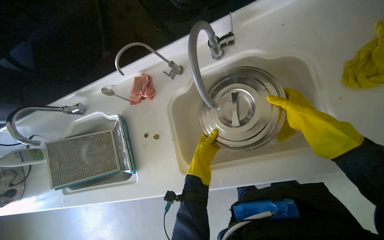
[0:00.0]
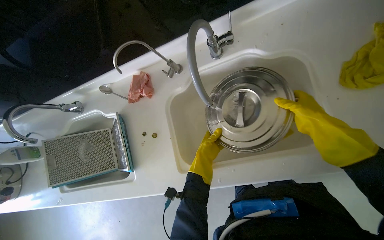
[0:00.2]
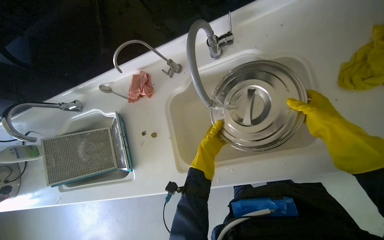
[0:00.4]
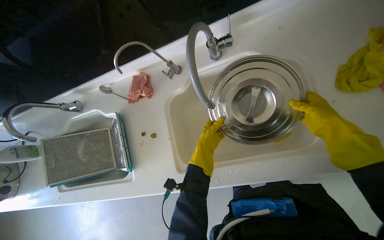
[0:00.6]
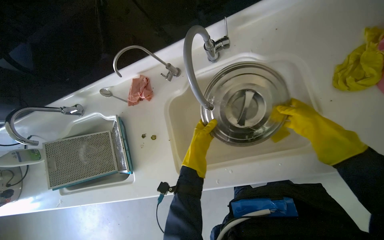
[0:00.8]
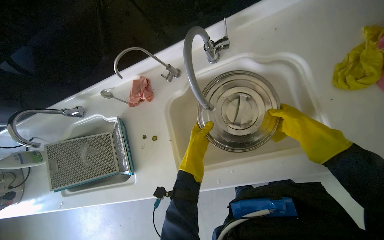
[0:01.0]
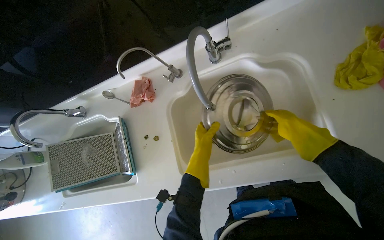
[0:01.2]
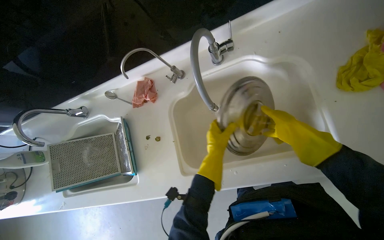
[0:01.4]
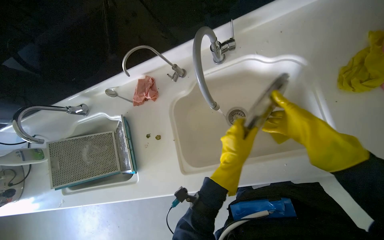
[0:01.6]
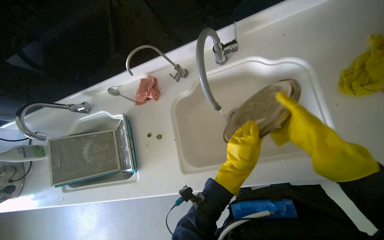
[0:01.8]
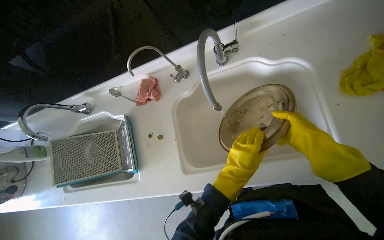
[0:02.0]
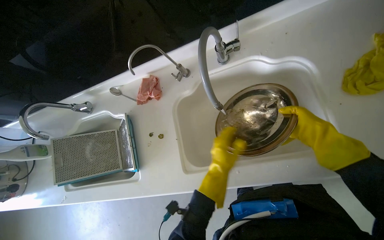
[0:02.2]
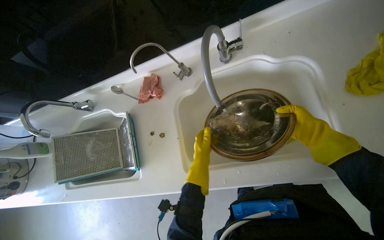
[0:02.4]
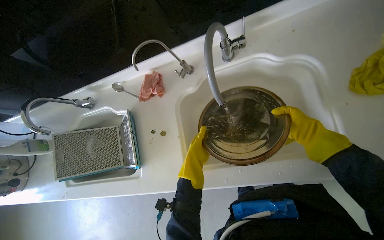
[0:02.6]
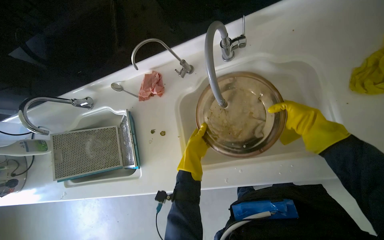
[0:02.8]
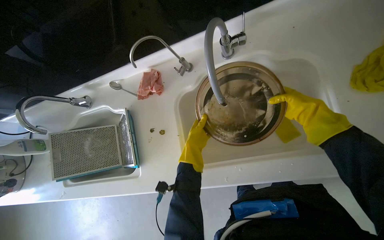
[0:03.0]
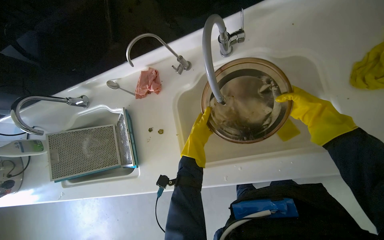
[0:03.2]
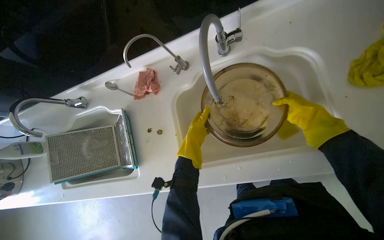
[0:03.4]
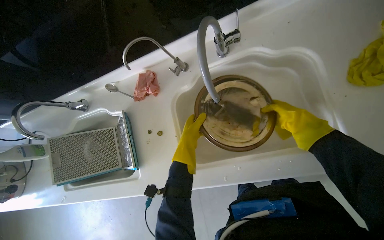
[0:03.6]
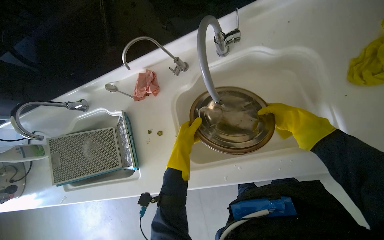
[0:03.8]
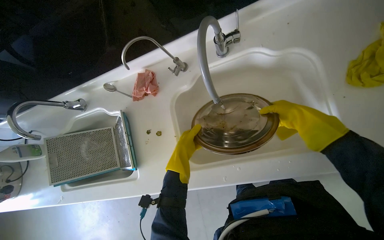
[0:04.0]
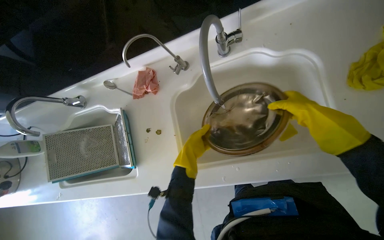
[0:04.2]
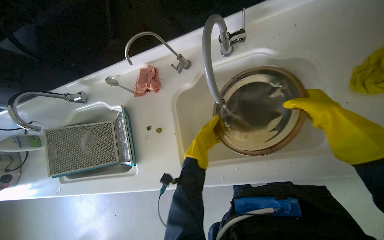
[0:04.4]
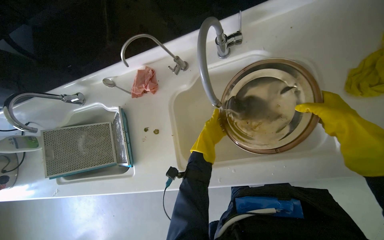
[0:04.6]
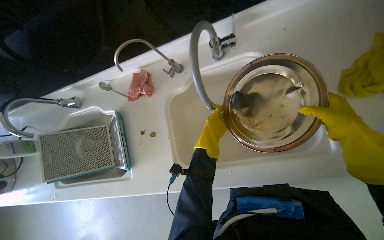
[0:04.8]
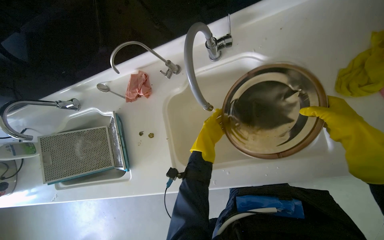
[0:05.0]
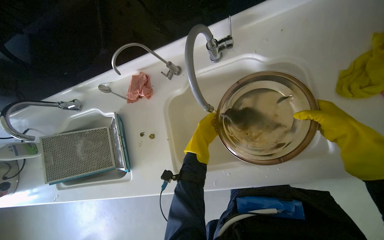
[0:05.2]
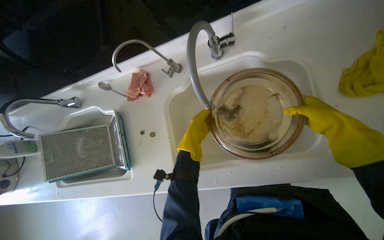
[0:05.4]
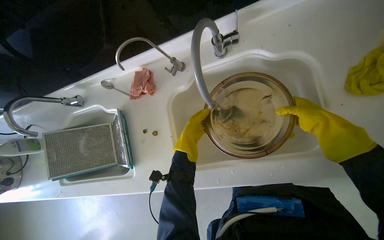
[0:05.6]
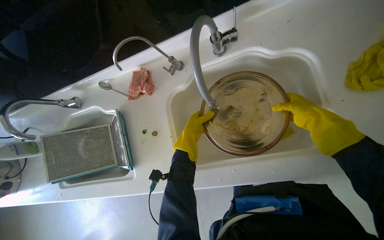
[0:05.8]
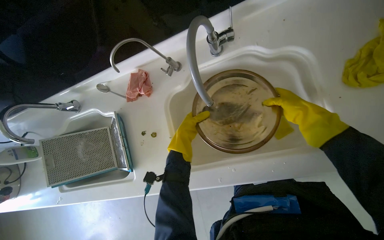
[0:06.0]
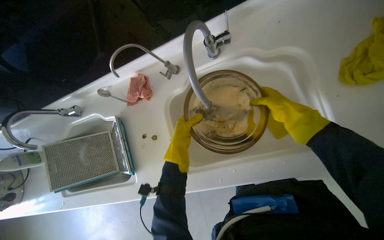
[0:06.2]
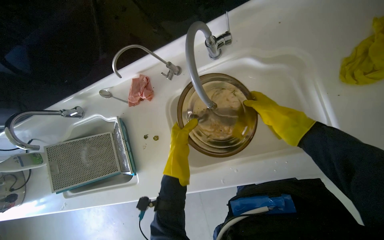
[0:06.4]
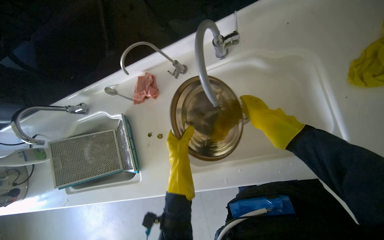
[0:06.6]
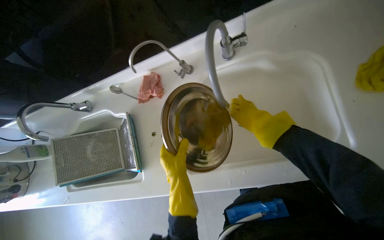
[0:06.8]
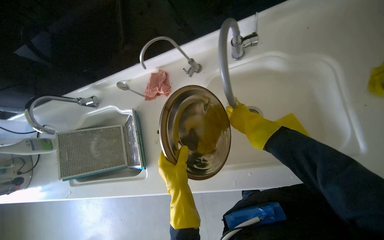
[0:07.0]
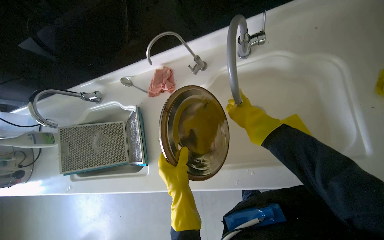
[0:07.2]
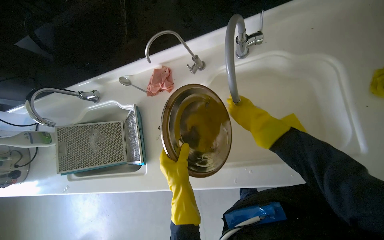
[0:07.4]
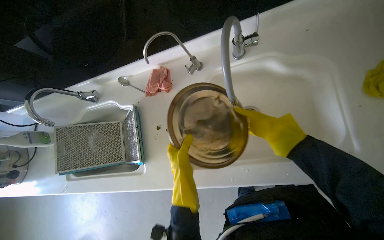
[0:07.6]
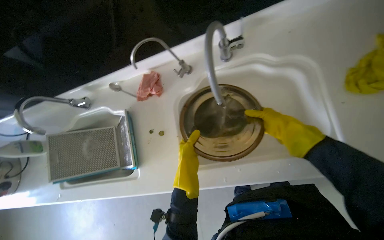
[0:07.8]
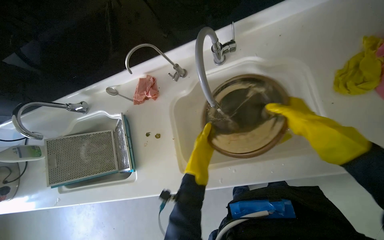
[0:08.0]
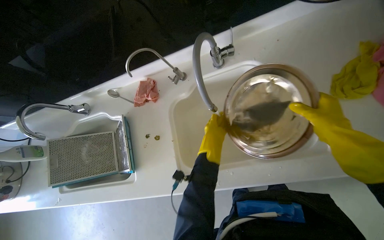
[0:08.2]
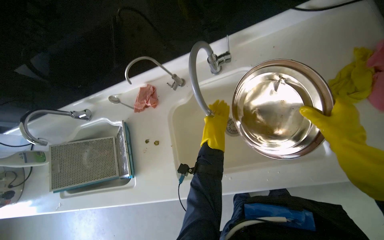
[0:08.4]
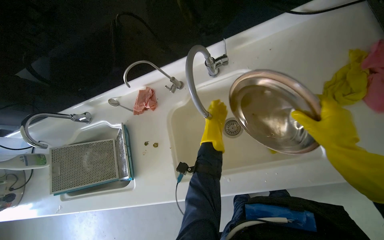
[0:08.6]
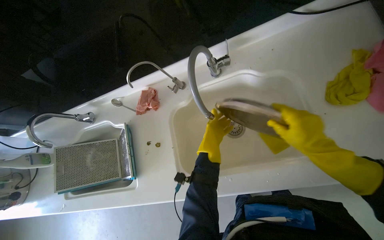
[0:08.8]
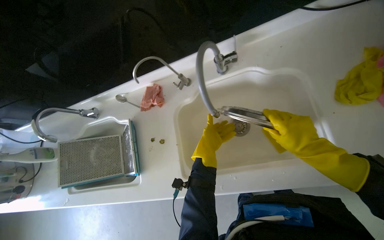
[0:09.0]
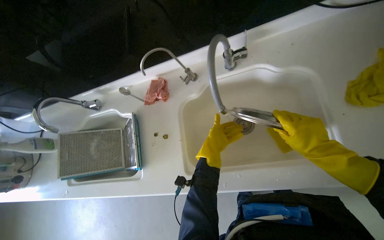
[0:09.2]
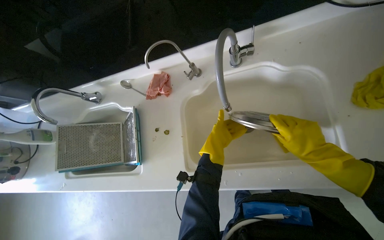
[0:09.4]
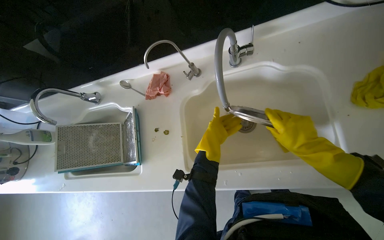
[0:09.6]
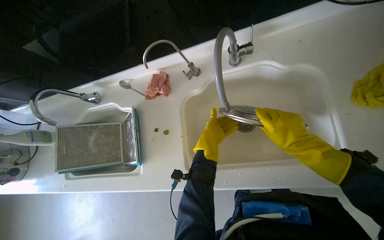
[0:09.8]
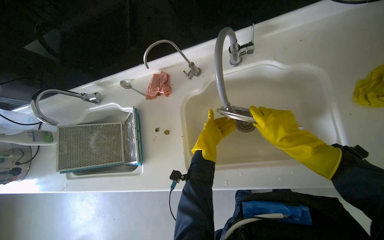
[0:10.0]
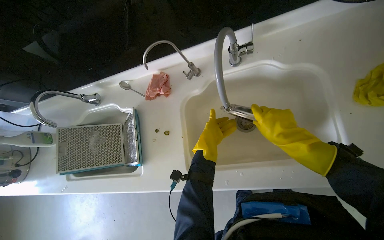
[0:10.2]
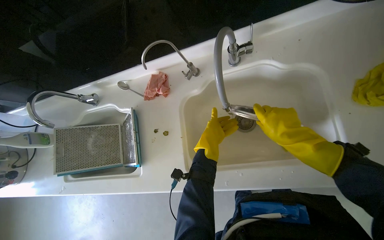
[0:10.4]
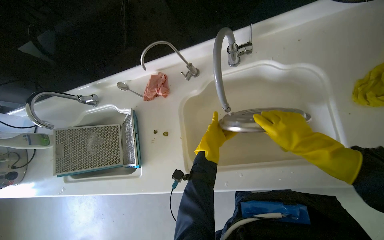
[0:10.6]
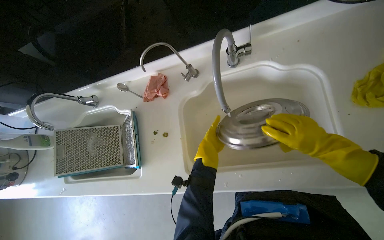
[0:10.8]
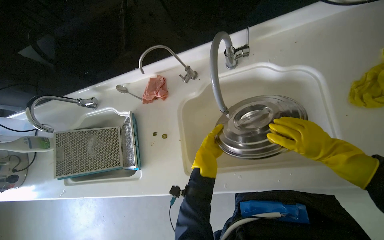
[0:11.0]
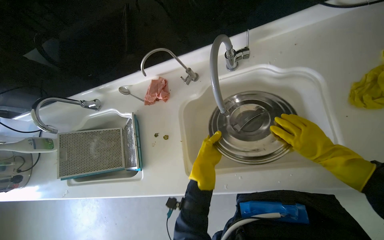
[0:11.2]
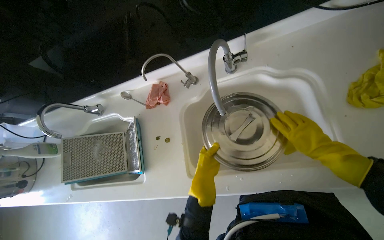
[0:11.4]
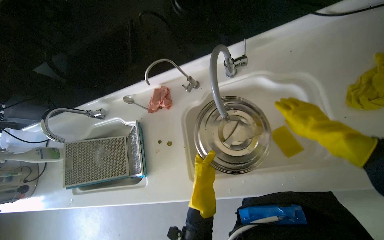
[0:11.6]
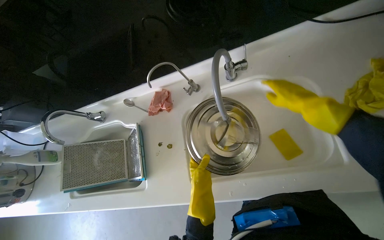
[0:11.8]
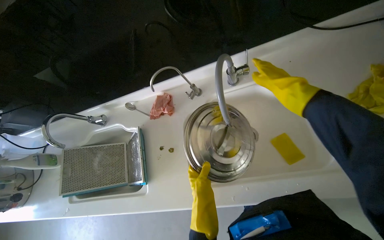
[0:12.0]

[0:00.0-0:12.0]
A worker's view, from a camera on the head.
Job: cleaning kitchen.
The whole recording: Cleaning and drying metal pot lid. The worker wipes a metal pot lid and then the large metal pot with a cloth.
0.0 to 1.6 s: The left hand shifts roughly 20 cm nearer to the camera and to the right.
1.6 to 3.0 s: The right hand travels farther from the camera and back again, approximately 15 cm each way. The left hand heads to the left and farther from the camera, covering approximately 20 cm.
3.0 to 4.4 s: The hands work in one place, with small movements.
4.4 to 6.0 s: The right hand travels farther from the camera by some 10 cm.
6.0 to 7.6 s: The left hand is displaced down the picture and nearer to the camera by approximately 20 cm, while the right hand goes approximately 15 cm to the left.
7.6 to 9.0 s: The left hand moves up the picture and to the right, about 15 cm; the right hand travels nearer to the camera and to the right by about 15 cm.
9.0 to 10.4 s: The hands stay close to where they were, moving slightly.
10.4 to 12.0 s: The right hand moves up the picture, some 15 cm, while the left hand travels down the picture by some 15 cm.

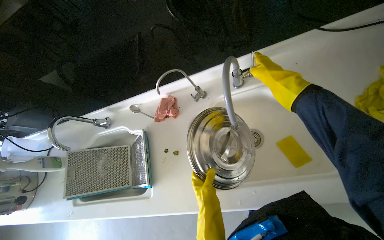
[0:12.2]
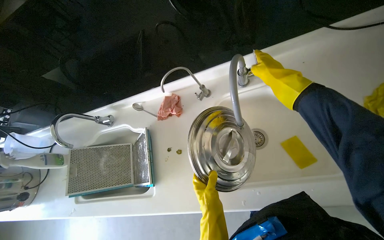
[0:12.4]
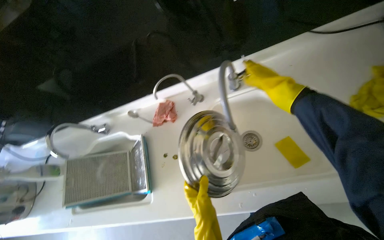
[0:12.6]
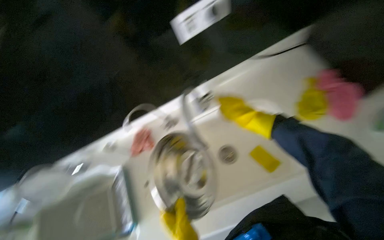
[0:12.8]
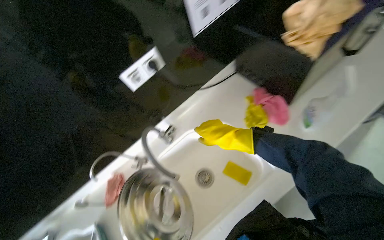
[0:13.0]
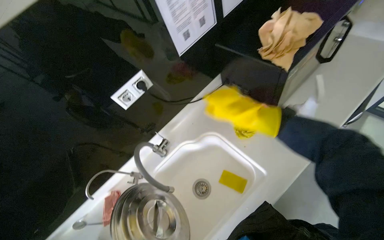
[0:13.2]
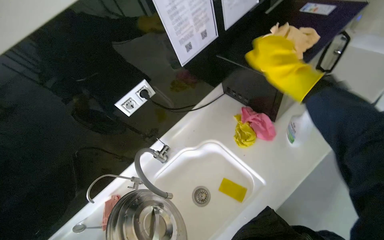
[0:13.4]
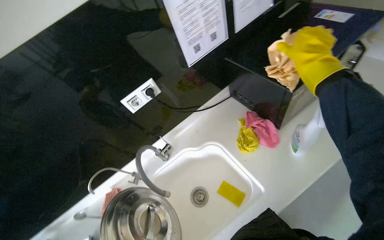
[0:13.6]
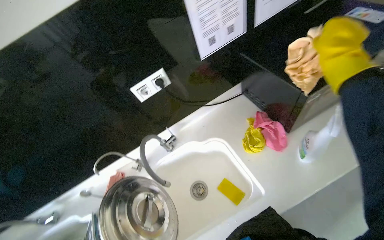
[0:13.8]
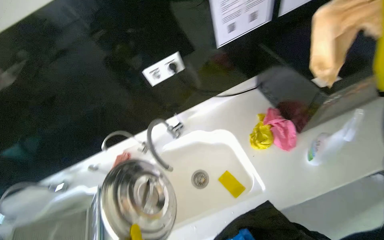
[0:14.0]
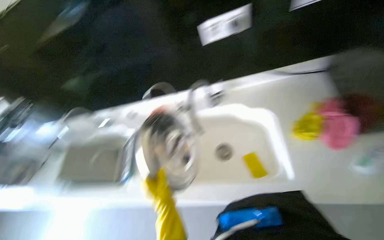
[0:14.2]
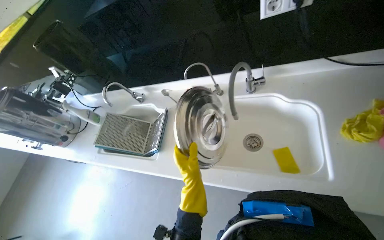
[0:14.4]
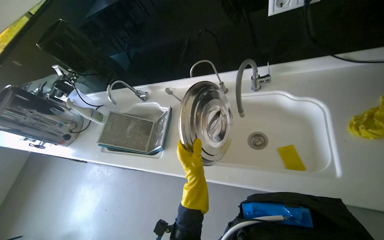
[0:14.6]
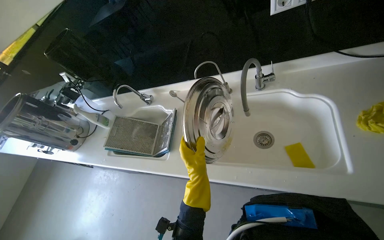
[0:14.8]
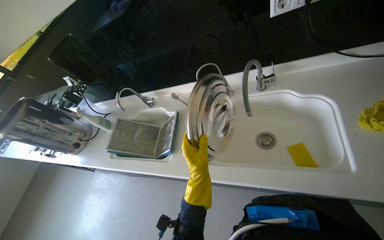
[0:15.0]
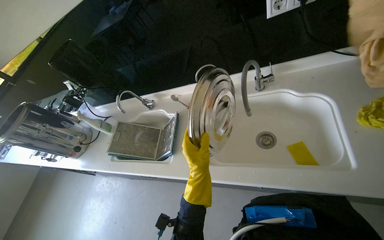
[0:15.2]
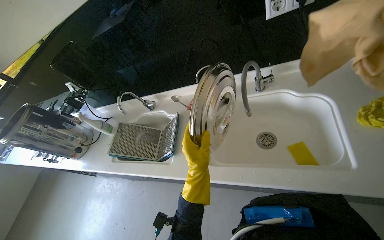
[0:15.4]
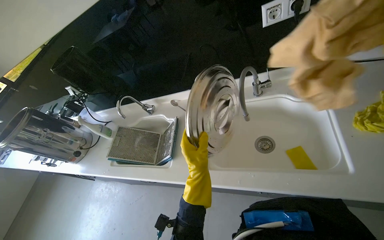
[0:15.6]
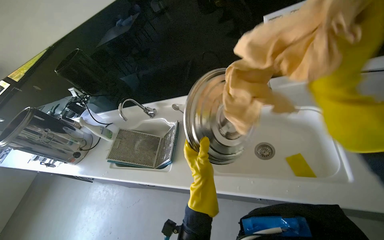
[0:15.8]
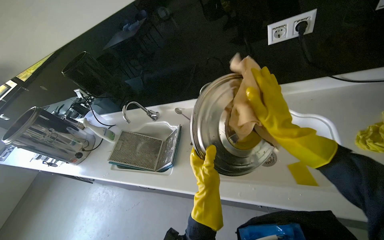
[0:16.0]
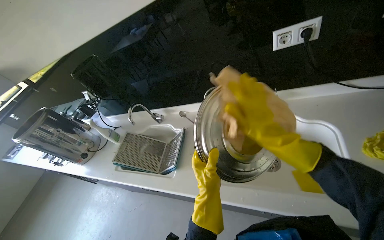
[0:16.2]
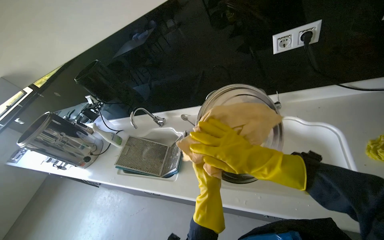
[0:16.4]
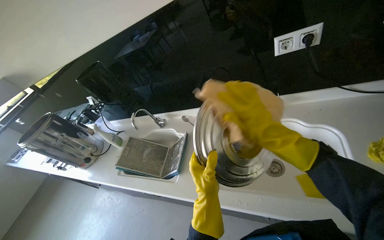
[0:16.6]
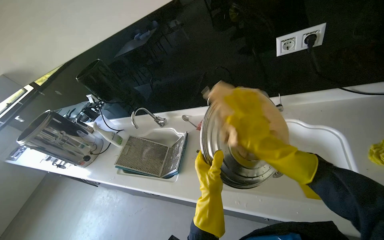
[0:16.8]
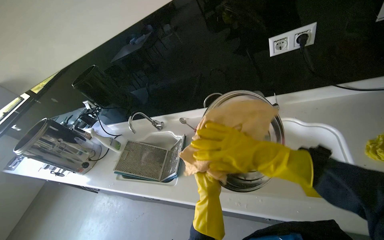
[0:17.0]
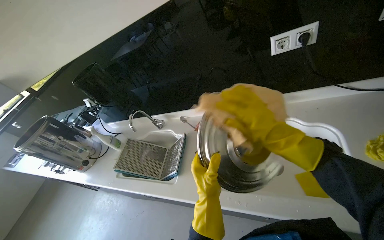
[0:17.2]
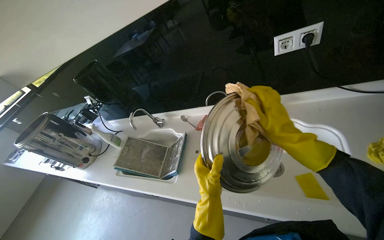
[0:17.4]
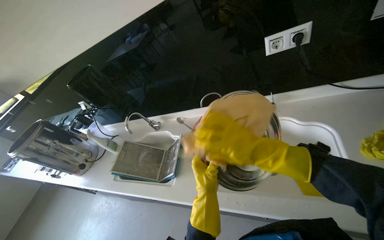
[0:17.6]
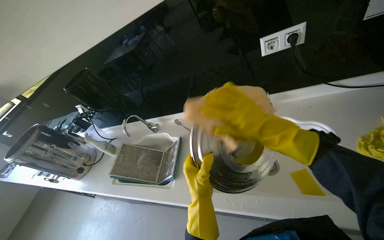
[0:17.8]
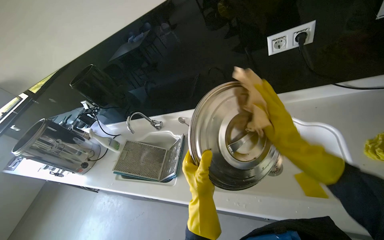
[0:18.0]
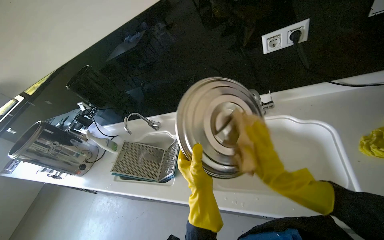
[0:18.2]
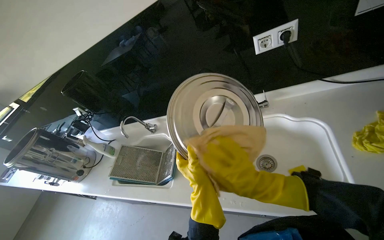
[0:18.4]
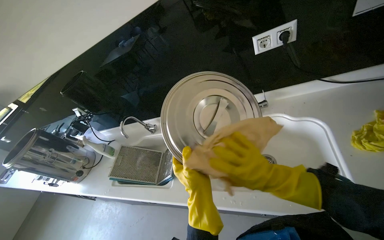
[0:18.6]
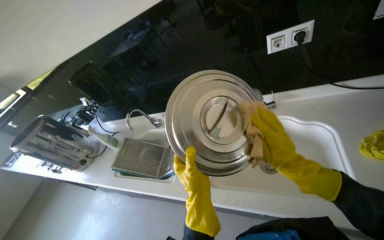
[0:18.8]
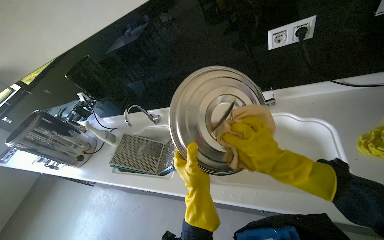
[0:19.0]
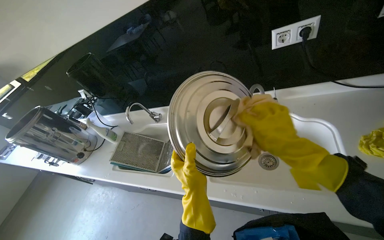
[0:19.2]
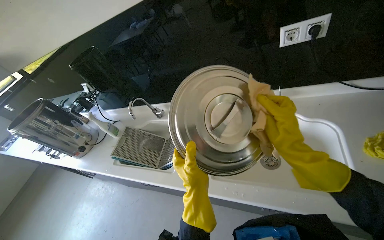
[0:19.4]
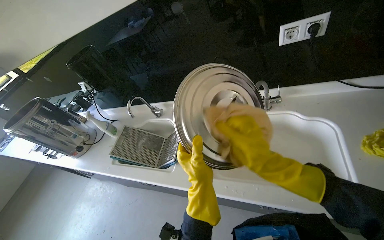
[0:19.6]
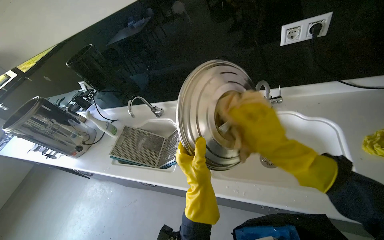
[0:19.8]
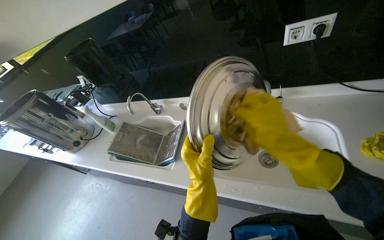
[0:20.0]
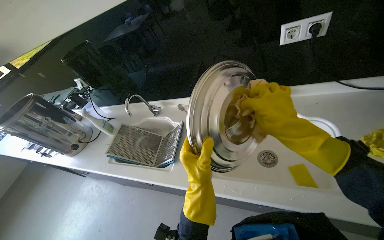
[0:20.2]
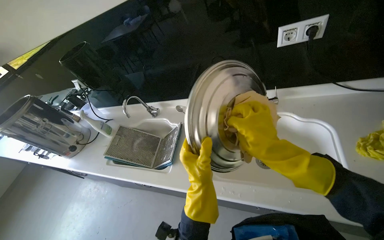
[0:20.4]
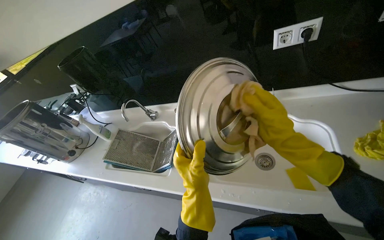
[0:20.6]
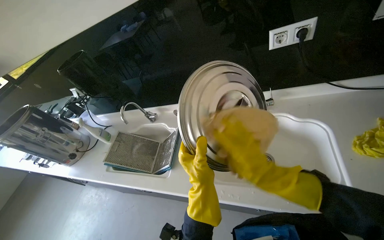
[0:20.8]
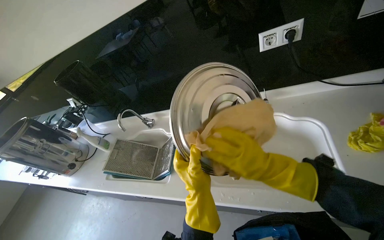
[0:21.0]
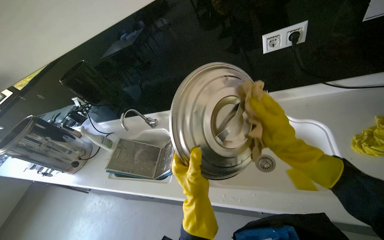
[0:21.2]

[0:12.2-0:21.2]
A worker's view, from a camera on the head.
Job: cleaning kitchen.
The whole recording: Cleaning and drying metal pot lid. The worker wipes a metal pot lid and then the large metal pot with a cloth.
12.2 to 13.8 s: The camera pitches upward, by some 20 degrees.
13.8 to 15.2 s: The wearer looks some 30 degrees further to the left. The camera pitches downward, by some 15 degrees.
16.6 to 18.2 s: The right hand goes some 10 cm down the picture.
19.8 to 21.2 s: The hands make small movements and keep their place.
